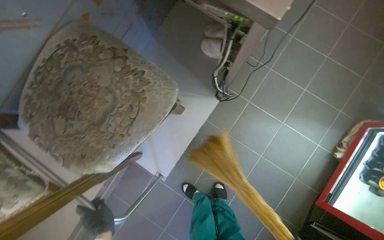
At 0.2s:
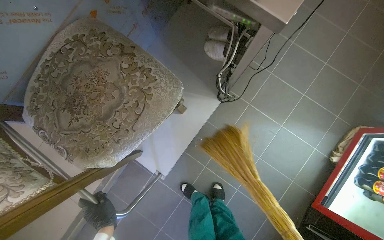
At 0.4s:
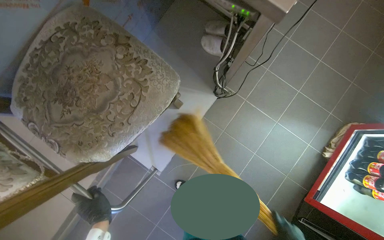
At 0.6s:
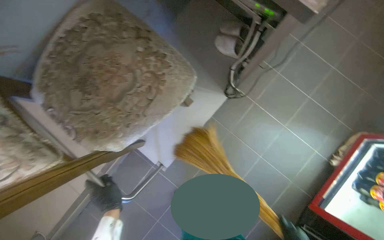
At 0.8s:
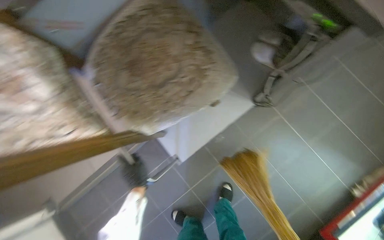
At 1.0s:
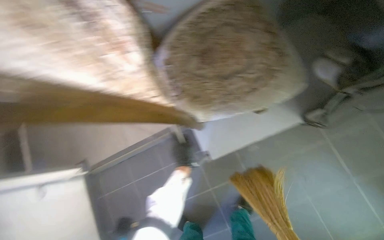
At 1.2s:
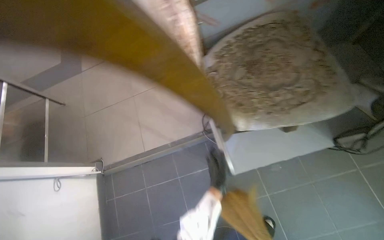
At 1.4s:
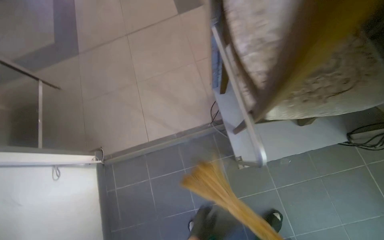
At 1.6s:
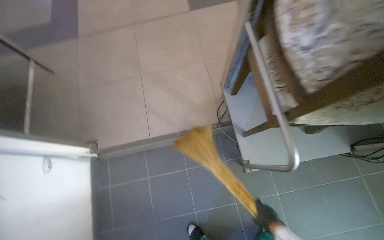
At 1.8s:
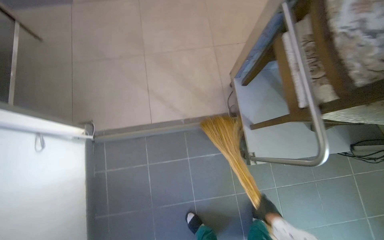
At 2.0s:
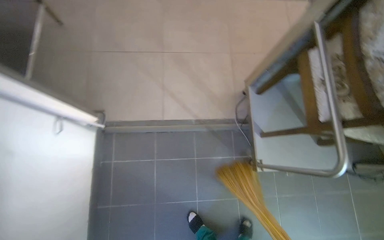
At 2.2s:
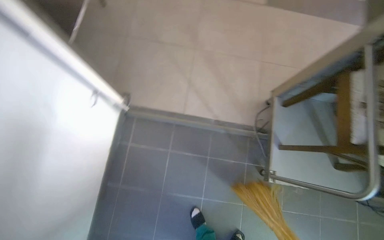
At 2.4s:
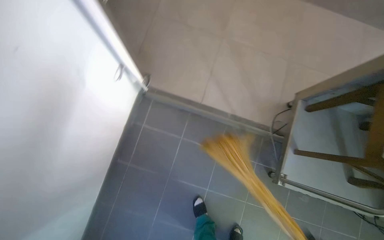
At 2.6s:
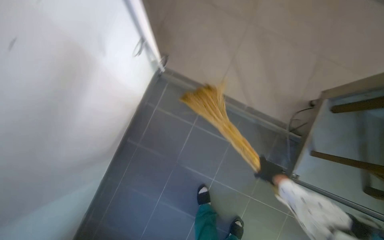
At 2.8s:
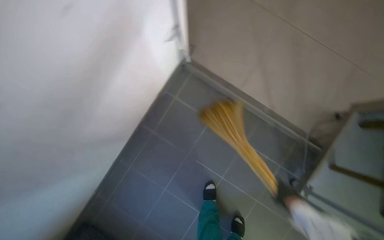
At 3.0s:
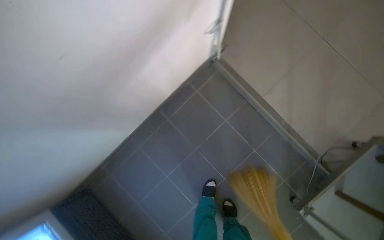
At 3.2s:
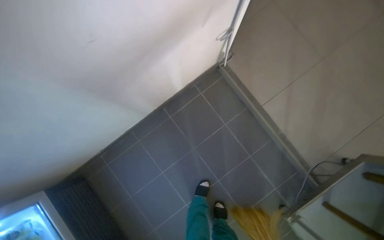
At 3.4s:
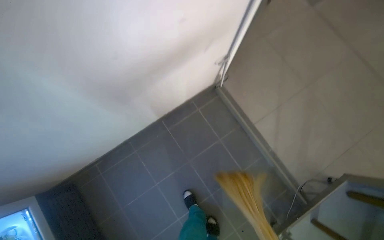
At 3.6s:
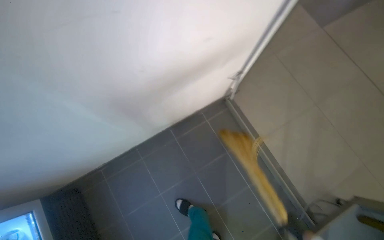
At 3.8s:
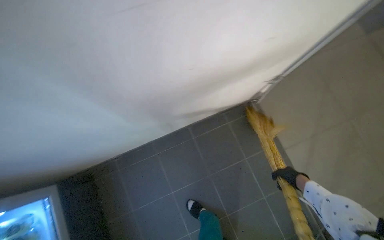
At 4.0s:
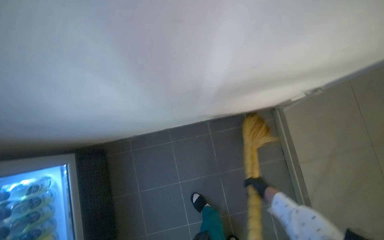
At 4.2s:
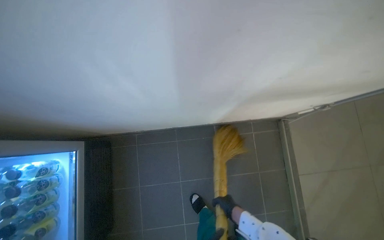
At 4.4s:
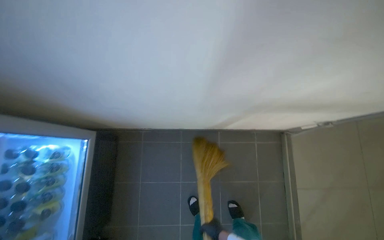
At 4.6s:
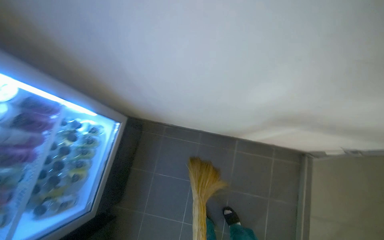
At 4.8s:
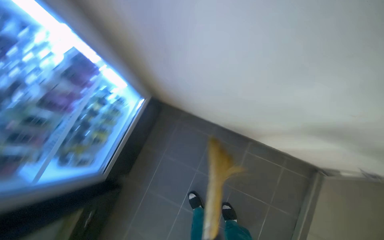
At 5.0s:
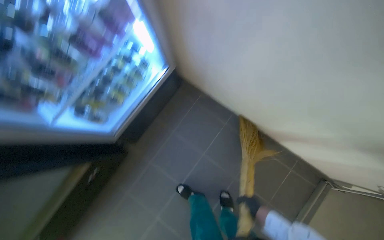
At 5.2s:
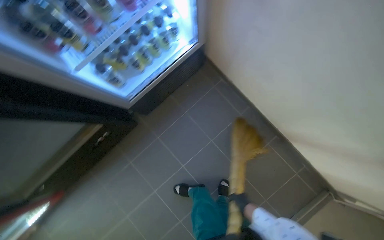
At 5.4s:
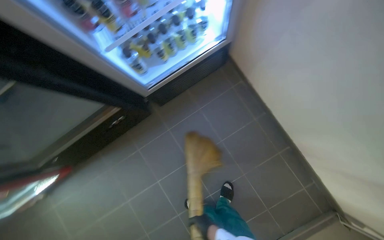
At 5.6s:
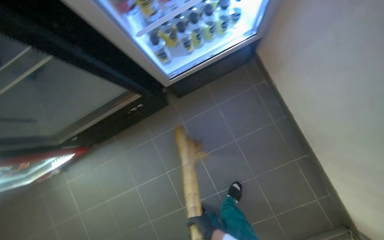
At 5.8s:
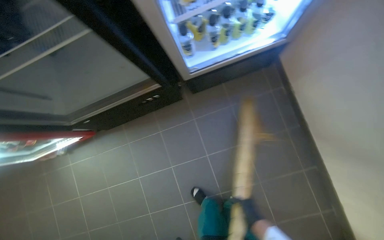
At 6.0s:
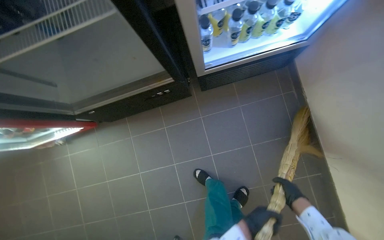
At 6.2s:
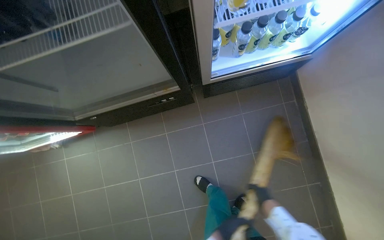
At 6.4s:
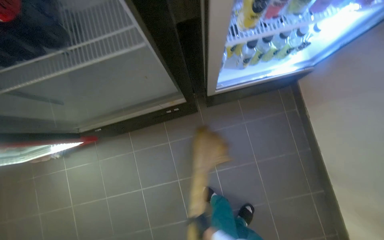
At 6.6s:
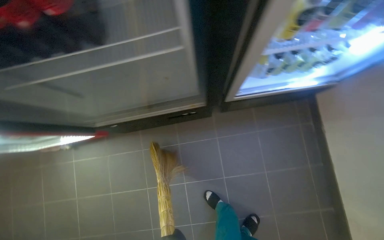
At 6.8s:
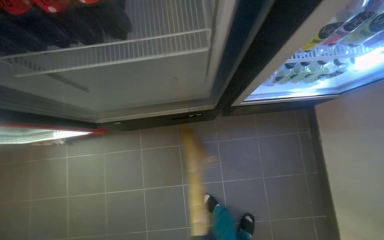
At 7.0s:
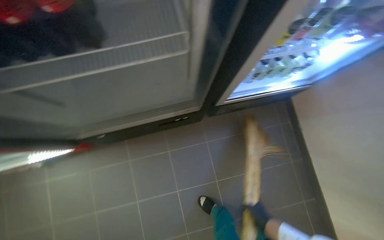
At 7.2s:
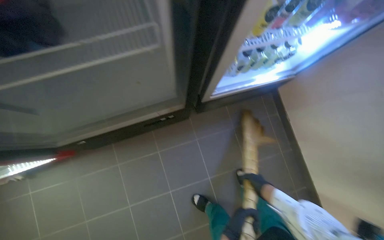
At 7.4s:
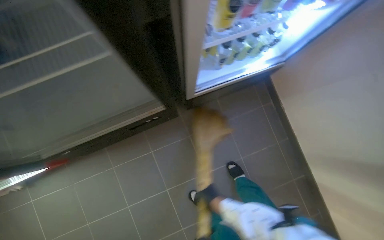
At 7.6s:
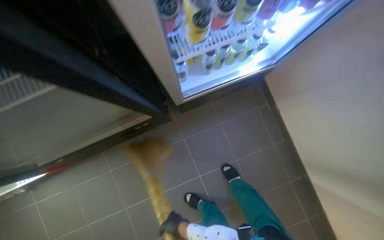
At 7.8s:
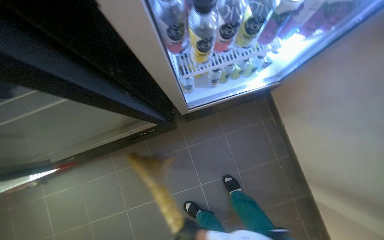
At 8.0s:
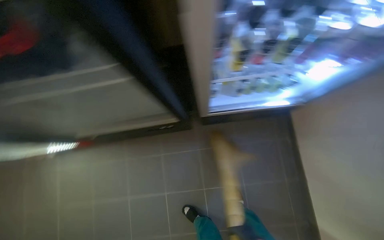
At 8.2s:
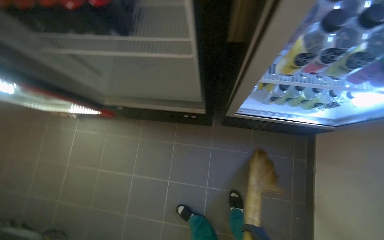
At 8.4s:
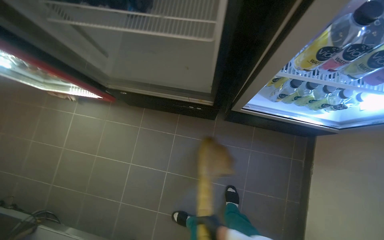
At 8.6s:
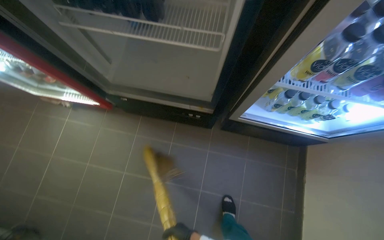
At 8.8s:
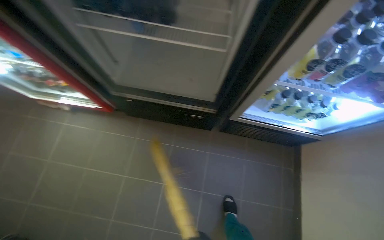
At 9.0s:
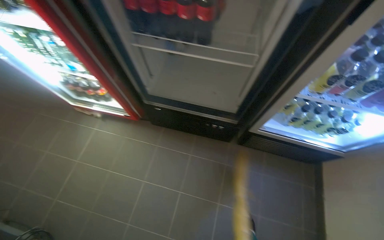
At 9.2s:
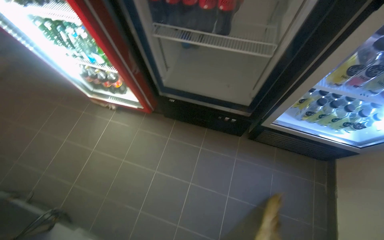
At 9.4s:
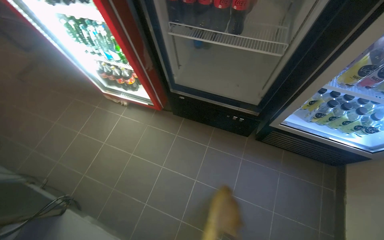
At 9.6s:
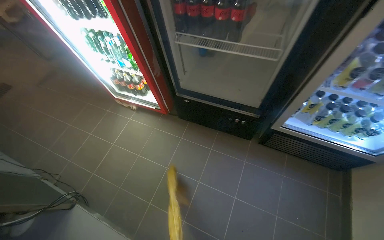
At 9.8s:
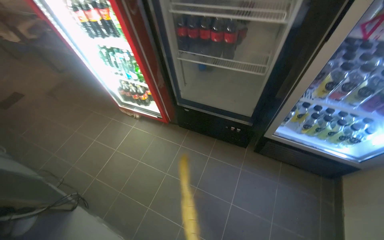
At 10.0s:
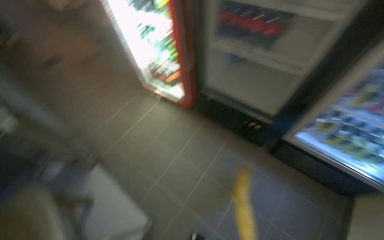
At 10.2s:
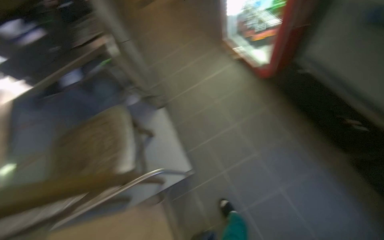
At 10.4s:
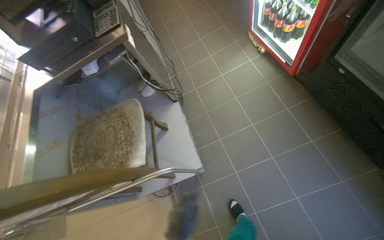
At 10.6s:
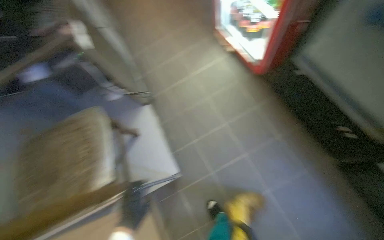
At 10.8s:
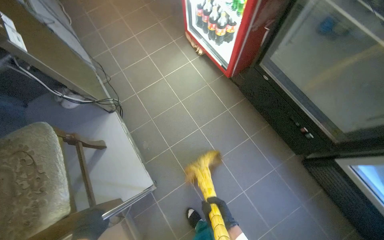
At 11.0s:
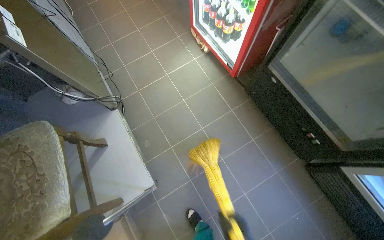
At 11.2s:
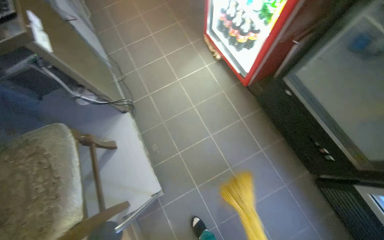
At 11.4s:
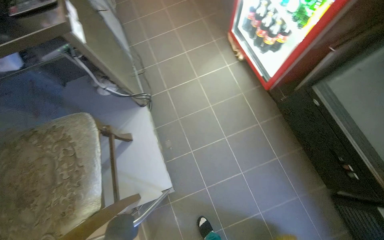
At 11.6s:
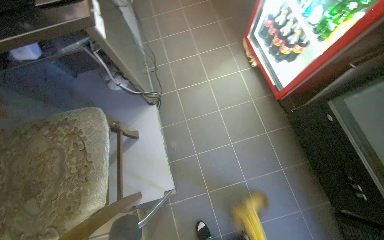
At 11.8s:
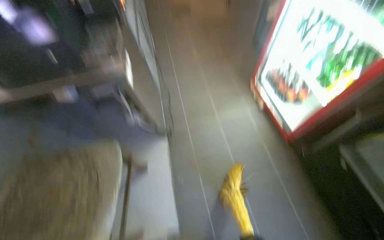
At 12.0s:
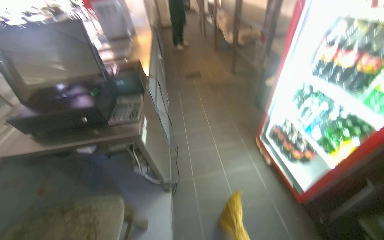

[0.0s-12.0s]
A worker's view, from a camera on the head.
Job: sweeping floor.
The whole recording: Sweeping kitchen floor. The worker sweeps the kitchen floor with a broom and dustpan.
0.0s to 1.6s: The camera is carried about 70 cm. Everything in view rotates about 45 degrees clockwise.
1.6s to 3.0s: The head travels about 60 cm. The view tilts approximately 15 degrees downward. Everything in view rotates approximately 60 degrees clockwise.
3.0s to 4.4s: The wearer moves about 40 cm. Everything in view rotates roughly 45 degrees clockwise.
4.4s to 6.0s: The camera travels approximately 60 cm. The head rotates roughly 75 degrees to the left.
7.6s to 9.0s: The view tips upward by approximately 15 degrees. The scene rotates clockwise by some 40 degrees.
9.0s to 10.4s: The head turns to the left by approximately 55 degrees.
10.4s to 12.0s: The camera pitches upward, by approximately 25 degrees.

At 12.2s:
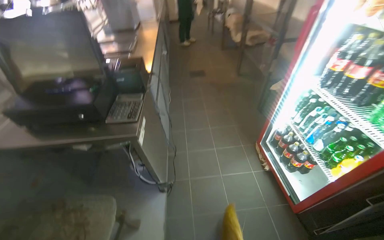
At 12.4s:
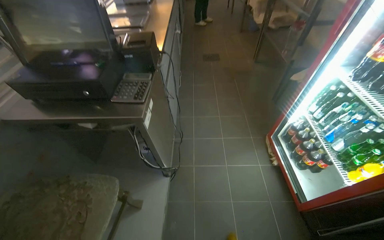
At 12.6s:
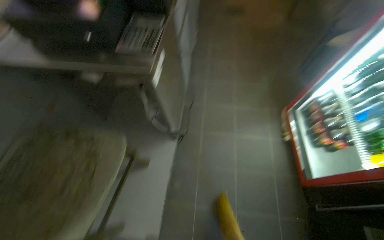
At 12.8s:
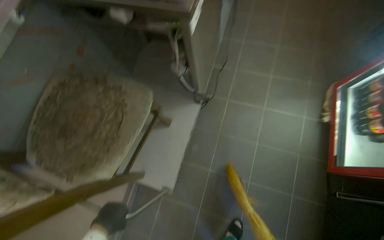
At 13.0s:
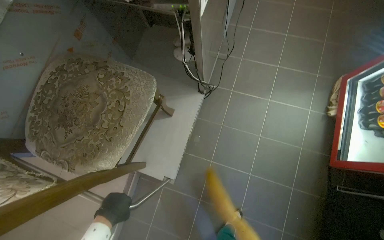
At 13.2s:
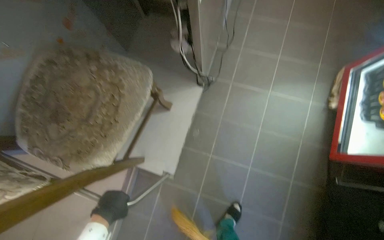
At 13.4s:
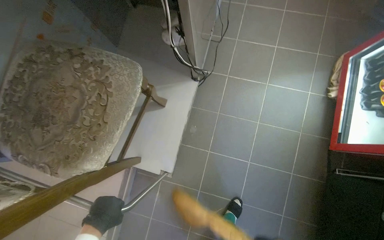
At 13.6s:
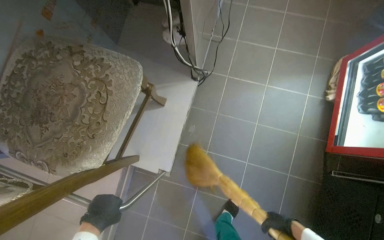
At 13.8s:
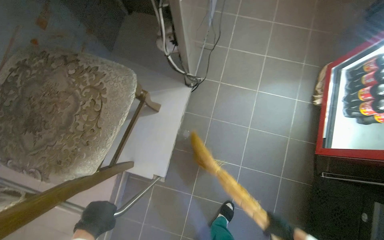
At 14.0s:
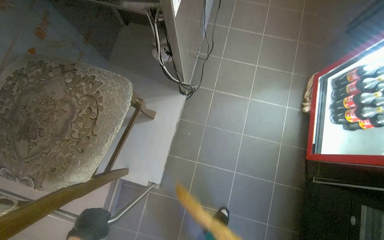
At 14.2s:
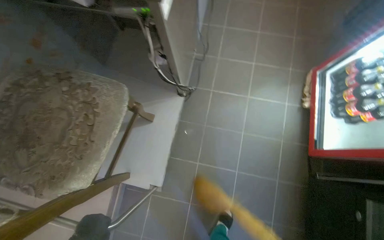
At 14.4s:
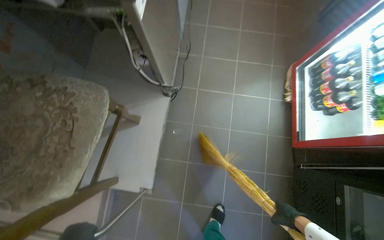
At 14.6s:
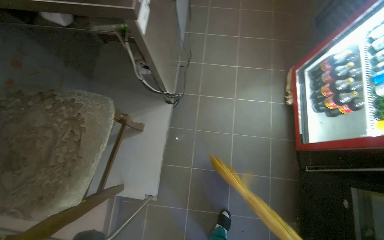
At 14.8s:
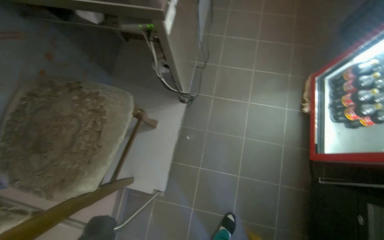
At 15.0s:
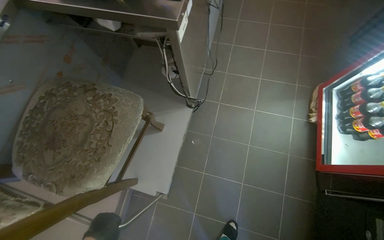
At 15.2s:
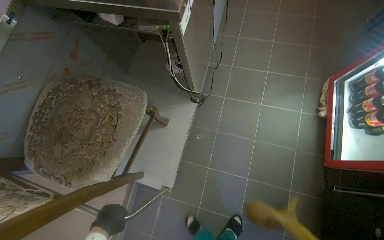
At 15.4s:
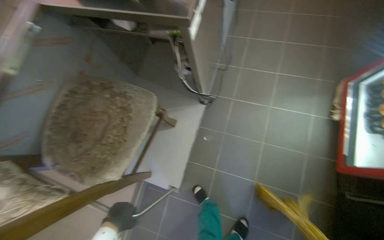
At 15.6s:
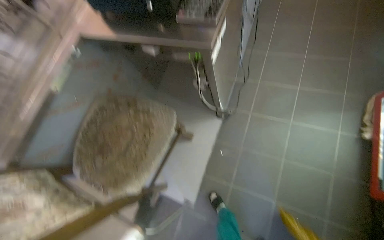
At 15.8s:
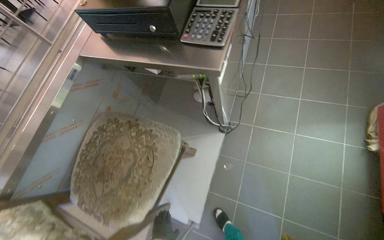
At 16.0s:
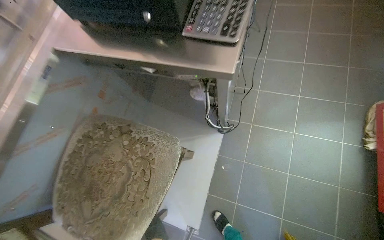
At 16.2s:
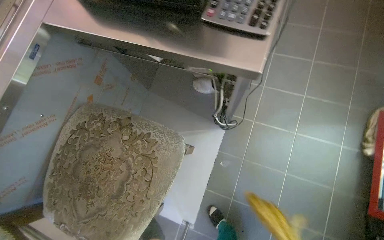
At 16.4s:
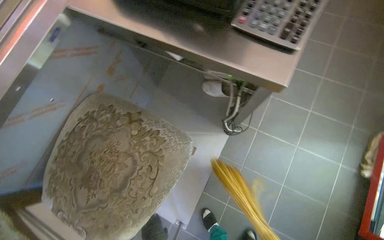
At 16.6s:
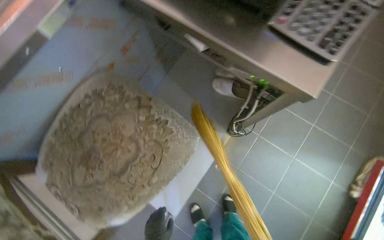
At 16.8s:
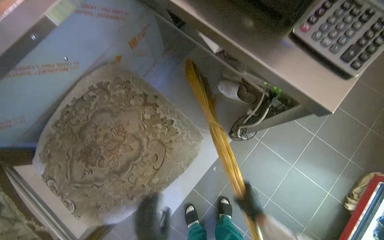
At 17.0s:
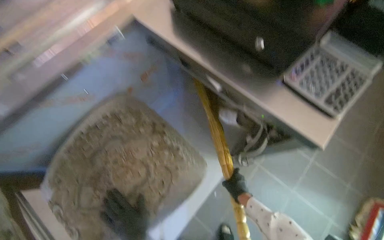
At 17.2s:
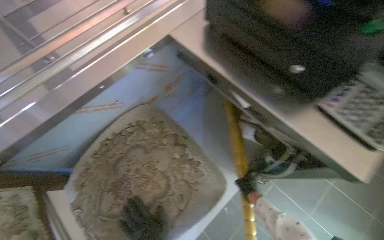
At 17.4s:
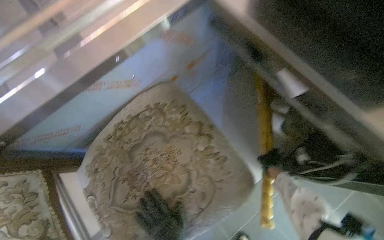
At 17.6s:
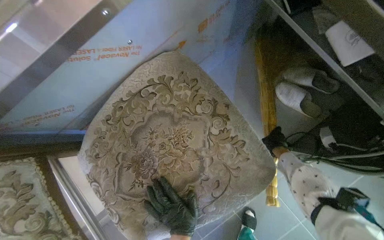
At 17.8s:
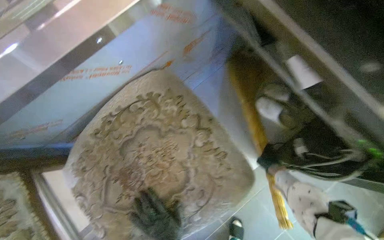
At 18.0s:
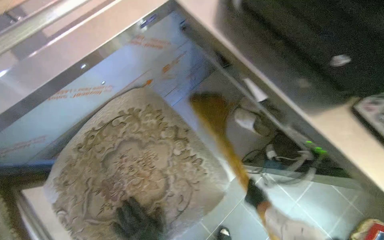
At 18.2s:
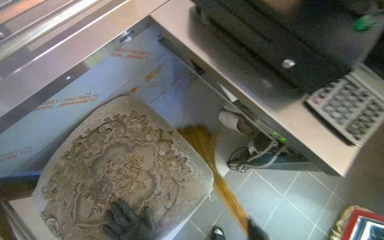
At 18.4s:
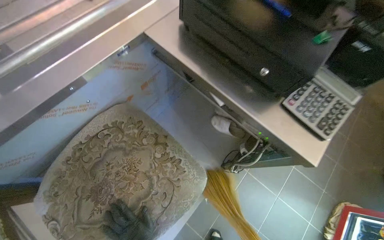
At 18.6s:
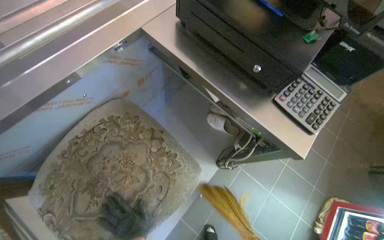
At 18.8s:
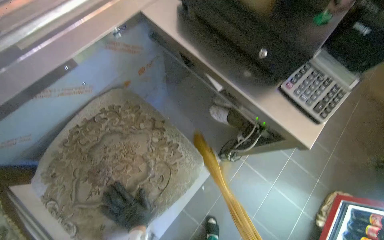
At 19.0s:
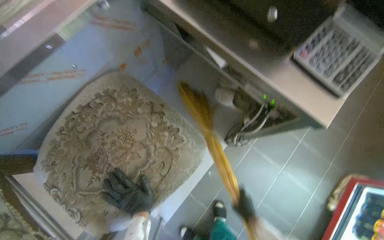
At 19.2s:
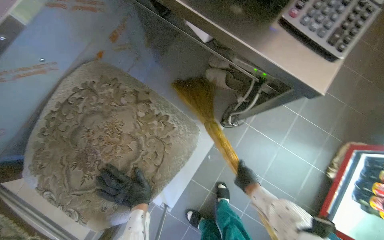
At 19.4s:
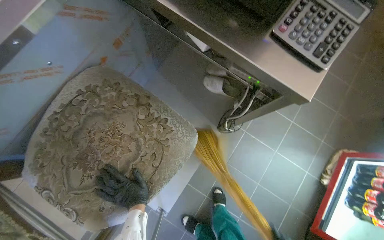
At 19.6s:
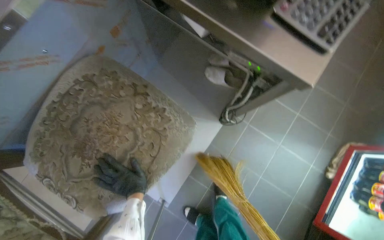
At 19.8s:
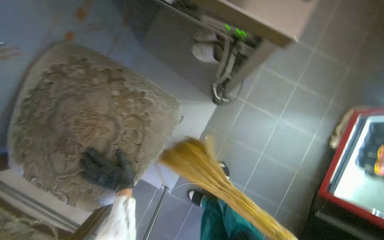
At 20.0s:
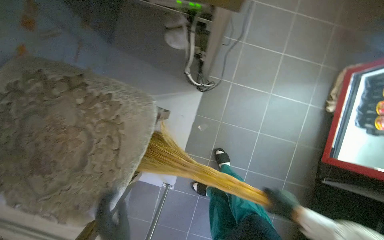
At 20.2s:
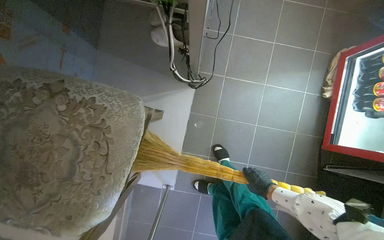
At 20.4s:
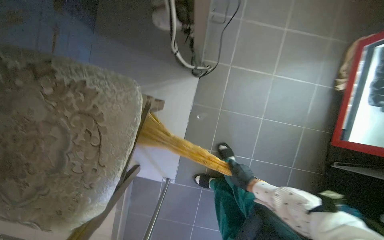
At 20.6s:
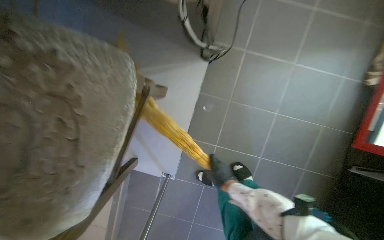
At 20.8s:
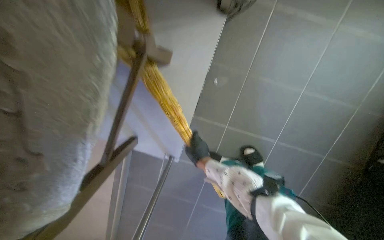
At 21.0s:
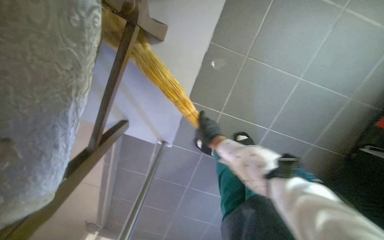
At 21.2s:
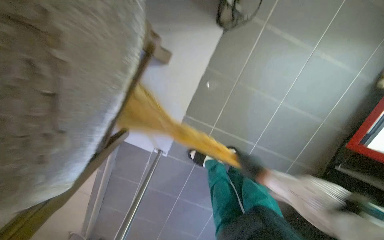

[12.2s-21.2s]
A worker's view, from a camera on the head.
Job: sweeping floor.
The whole recording: Sweeping kitchen floor. The worker sweeps the kitchen floor with a broom and dustpan.
12.2s to 13.8s: The wearer looks about 20 degrees further to the left. The view tilts approximately 40 degrees downward.
18.2s to 19.8s: The wearer looks approximately 15 degrees further downward.
19.8s to 21.2s: The view tilts roughly 20 degrees downward.
